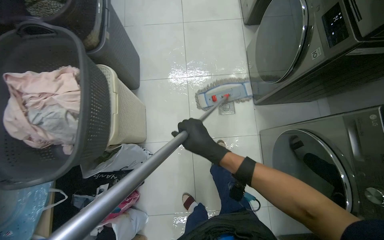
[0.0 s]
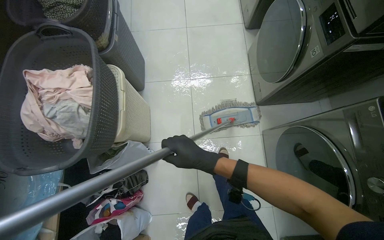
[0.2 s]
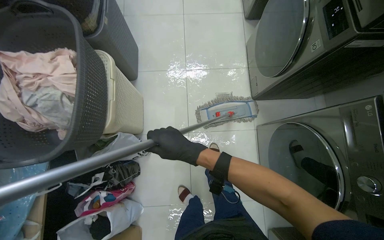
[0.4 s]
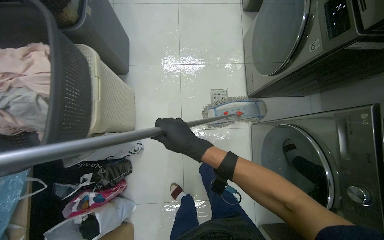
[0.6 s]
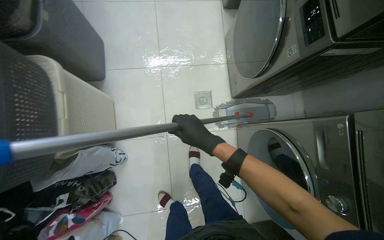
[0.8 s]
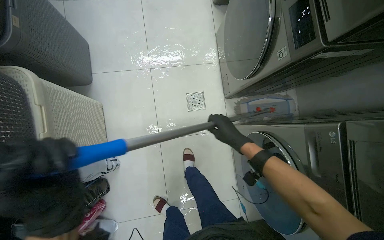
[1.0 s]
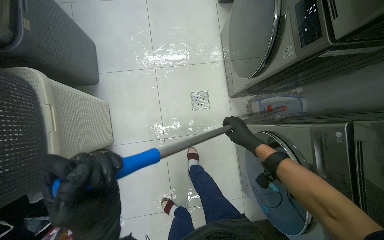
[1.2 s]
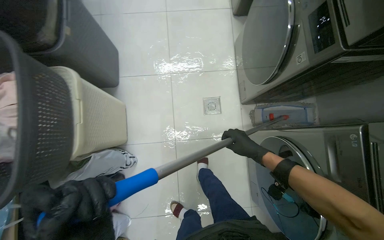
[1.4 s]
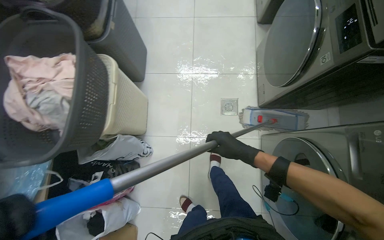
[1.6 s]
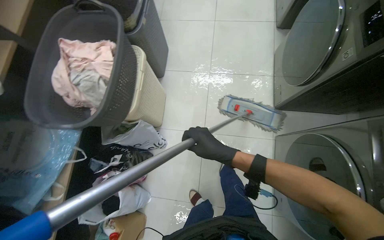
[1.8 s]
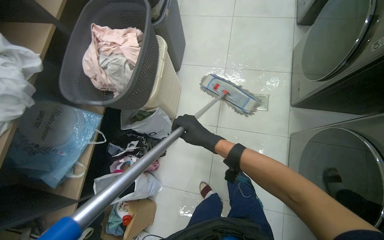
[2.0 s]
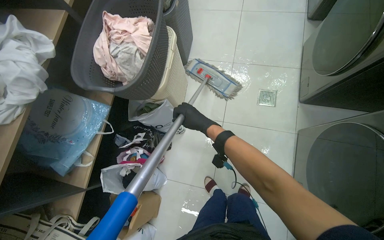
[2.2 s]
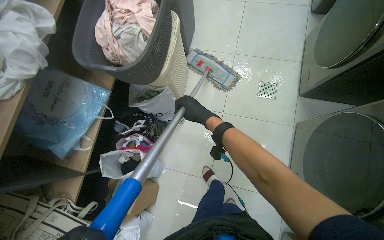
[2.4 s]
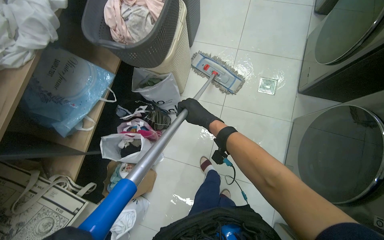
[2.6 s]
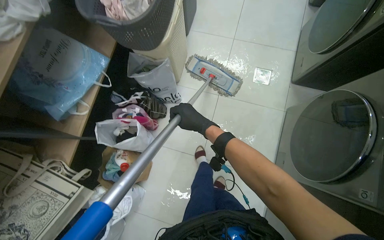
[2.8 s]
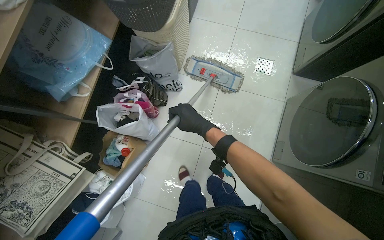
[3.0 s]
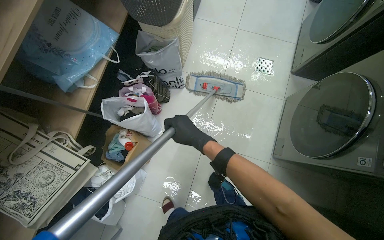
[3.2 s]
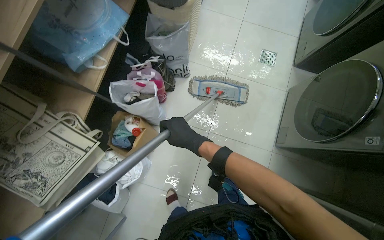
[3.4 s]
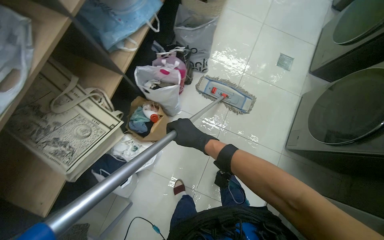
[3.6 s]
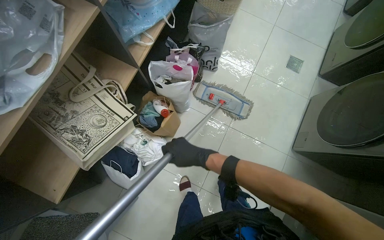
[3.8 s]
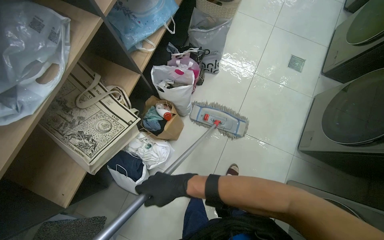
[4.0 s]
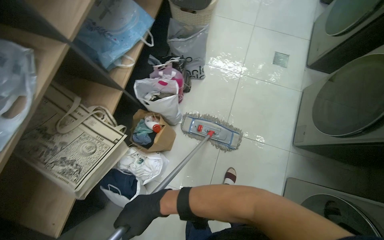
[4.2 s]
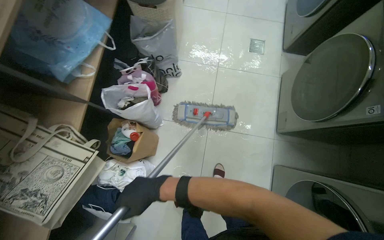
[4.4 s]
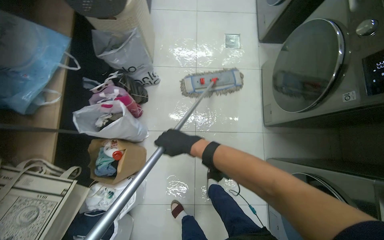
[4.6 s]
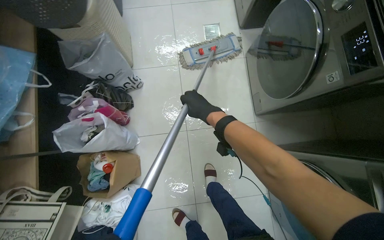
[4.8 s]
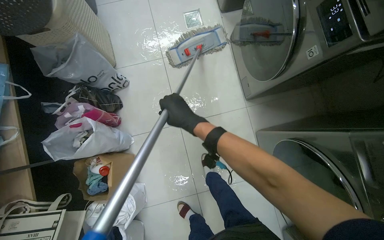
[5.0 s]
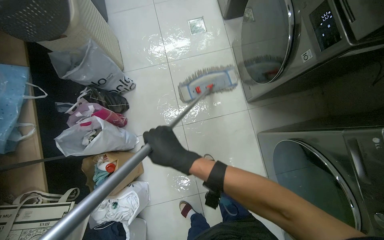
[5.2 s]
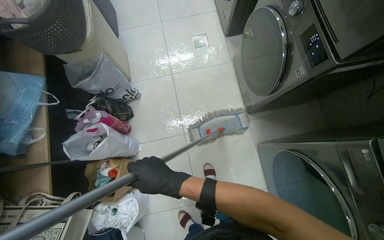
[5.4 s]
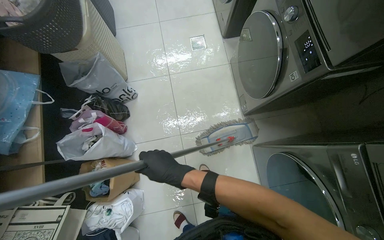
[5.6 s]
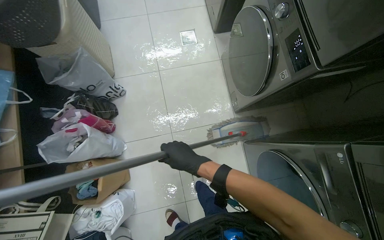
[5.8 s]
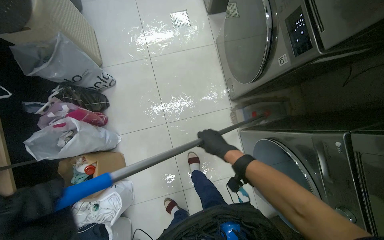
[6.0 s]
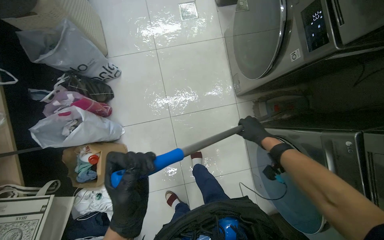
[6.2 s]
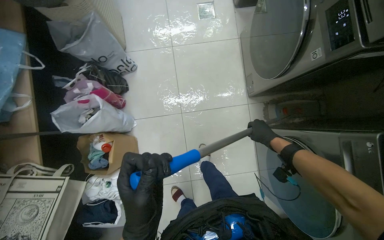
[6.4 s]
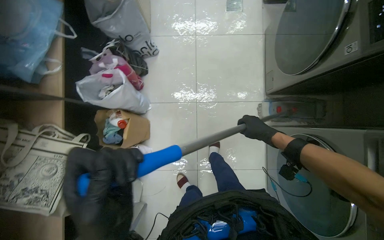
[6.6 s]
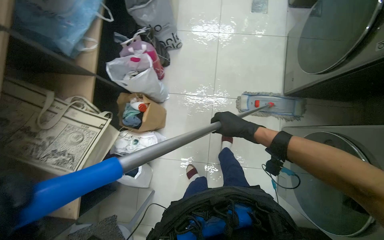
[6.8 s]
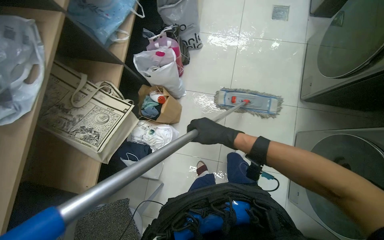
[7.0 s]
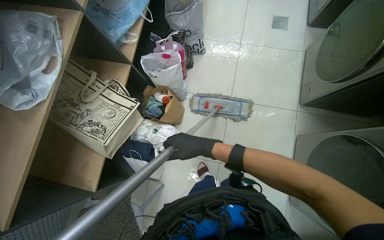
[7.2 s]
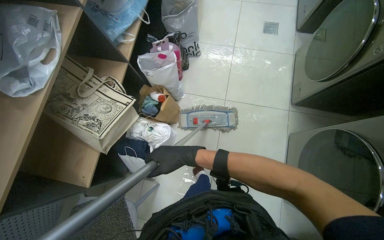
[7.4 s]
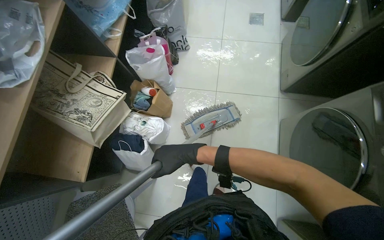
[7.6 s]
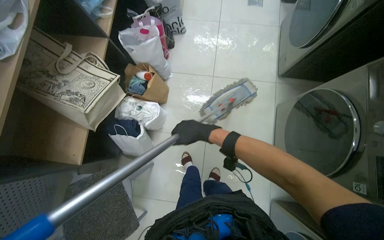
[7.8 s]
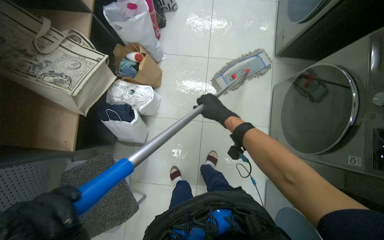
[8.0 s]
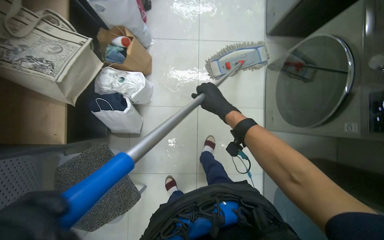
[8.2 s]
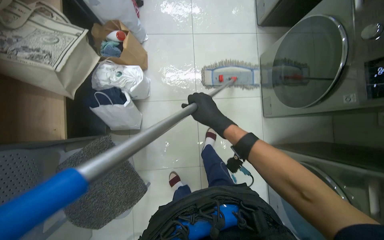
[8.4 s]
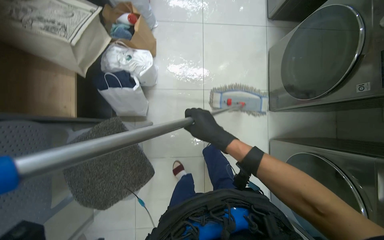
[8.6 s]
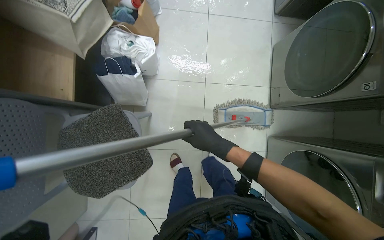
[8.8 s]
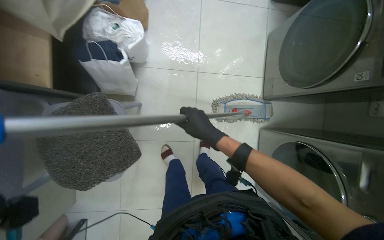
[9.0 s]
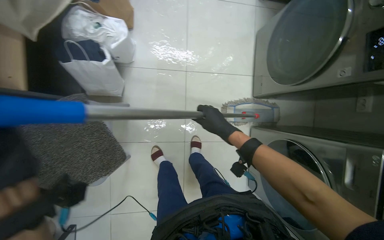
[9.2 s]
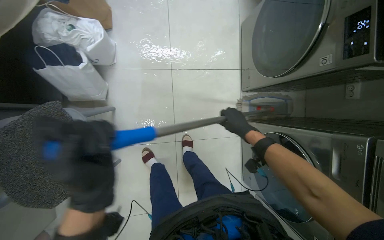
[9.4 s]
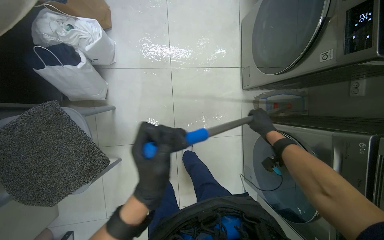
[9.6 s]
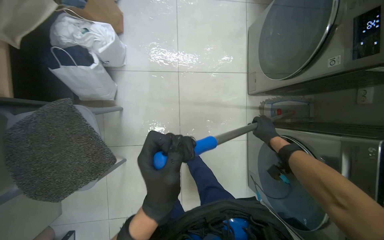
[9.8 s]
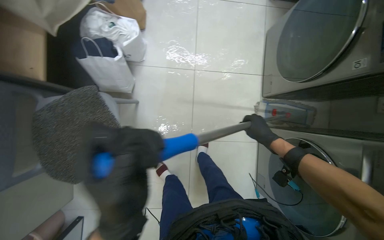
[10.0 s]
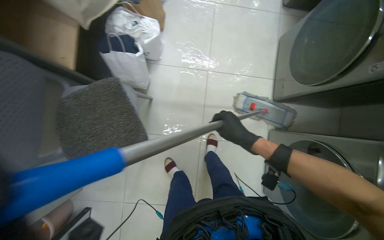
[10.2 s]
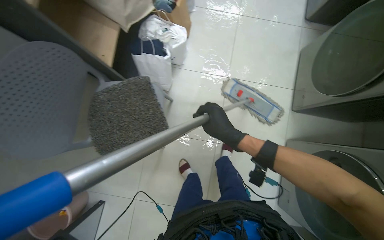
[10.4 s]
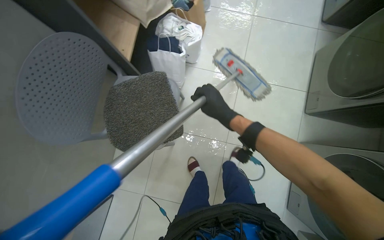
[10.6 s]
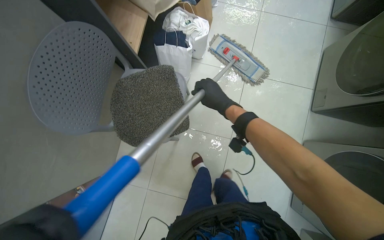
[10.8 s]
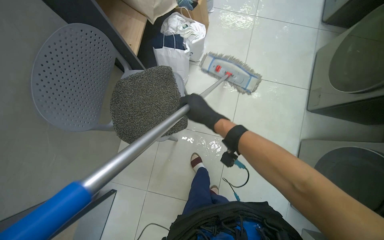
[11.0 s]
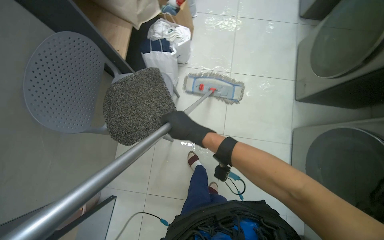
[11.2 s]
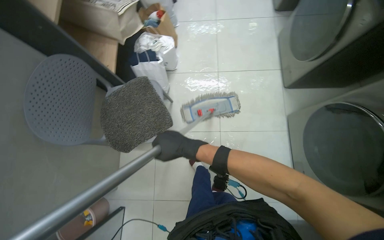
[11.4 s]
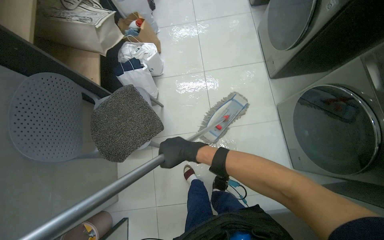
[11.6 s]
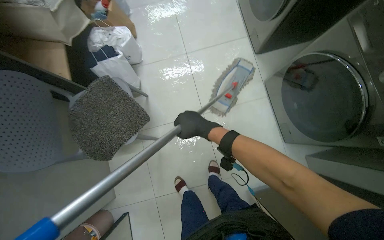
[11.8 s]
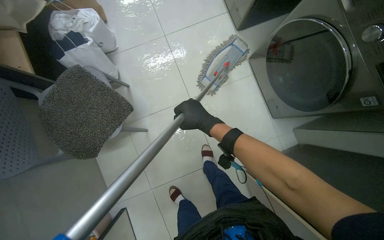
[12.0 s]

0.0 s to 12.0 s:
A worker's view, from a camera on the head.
Job: mopping floor.
The whole recording: Mopping floor. The worker prepares the mop by wringing a cloth and attaching it, then mops the floor.
0.0 to 1.6 s: The right hand goes roughly 20 cm to the right and farther from the camera.
1.6 to 3.0 s: The camera is carried roughly 50 cm.
3.0 to 4.4 s: The right hand goes some 50 cm to the left and down the picture.
4.4 to 6.0 s: The right hand goes approximately 50 cm to the right and up the picture.
6.0 to 7.6 s: The wearer moves roughly 60 cm.
7.6 to 9.0 s: The view tips downward by approximately 15 degrees.
9.0 to 10.4 s: The right hand reaches about 40 cm to the right, then returns.
10.4 to 12.0 s: The scene turns about 30 degrees counterclockwise in the picture.

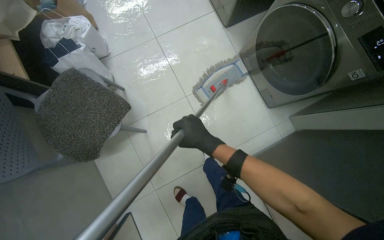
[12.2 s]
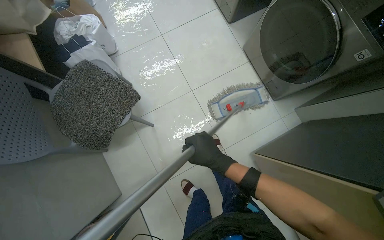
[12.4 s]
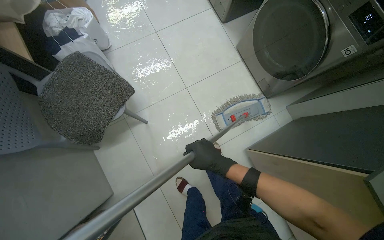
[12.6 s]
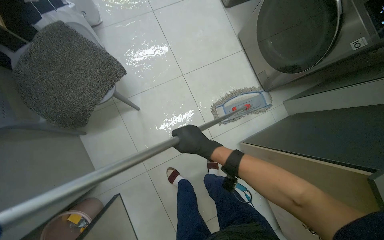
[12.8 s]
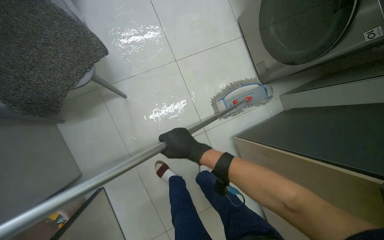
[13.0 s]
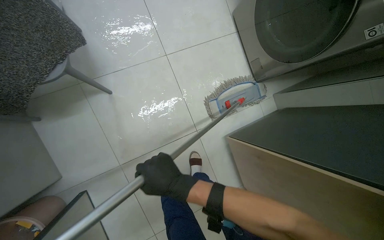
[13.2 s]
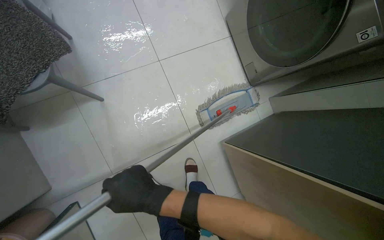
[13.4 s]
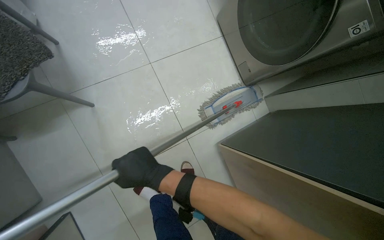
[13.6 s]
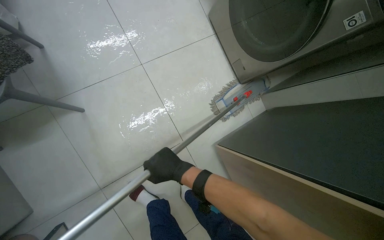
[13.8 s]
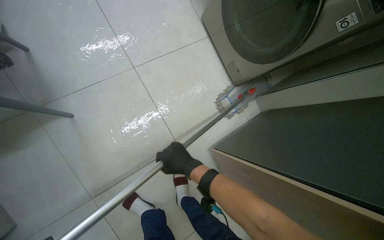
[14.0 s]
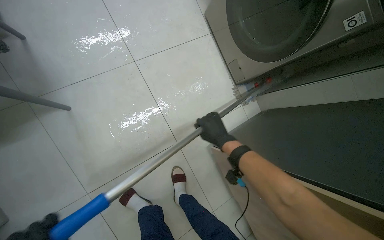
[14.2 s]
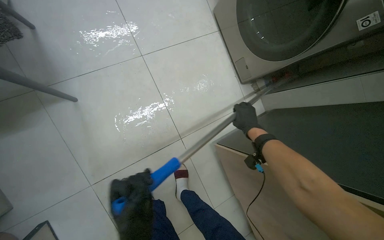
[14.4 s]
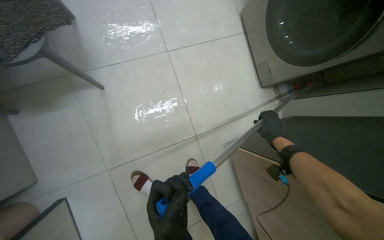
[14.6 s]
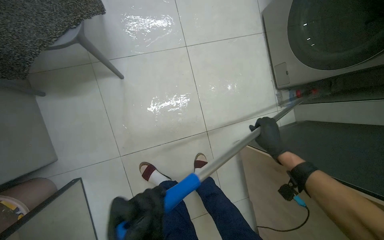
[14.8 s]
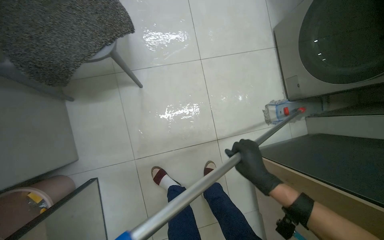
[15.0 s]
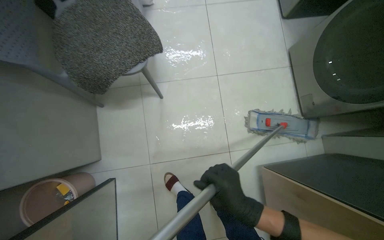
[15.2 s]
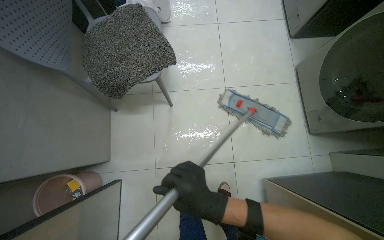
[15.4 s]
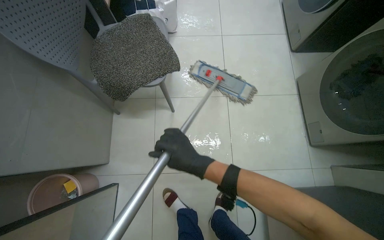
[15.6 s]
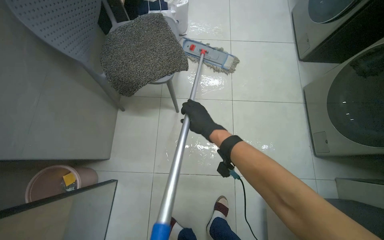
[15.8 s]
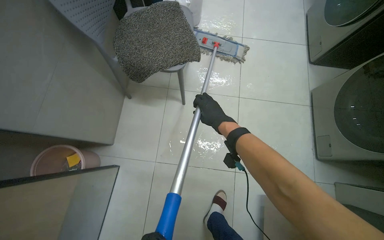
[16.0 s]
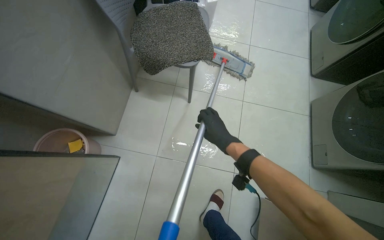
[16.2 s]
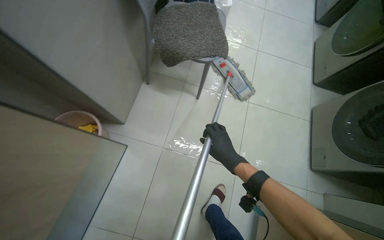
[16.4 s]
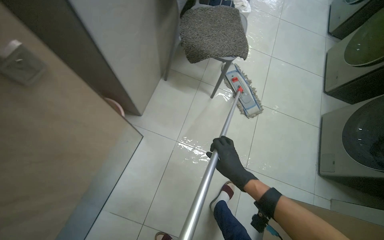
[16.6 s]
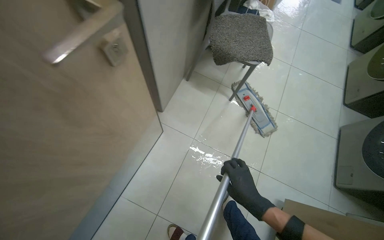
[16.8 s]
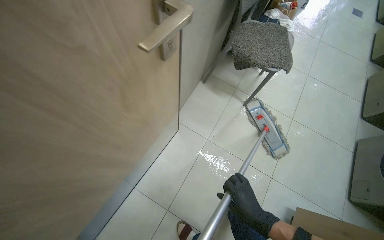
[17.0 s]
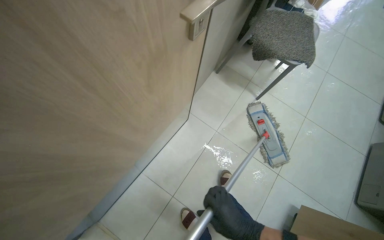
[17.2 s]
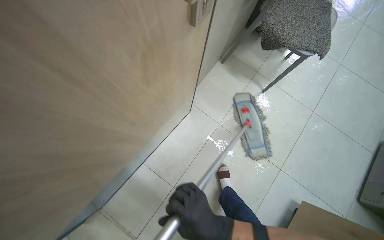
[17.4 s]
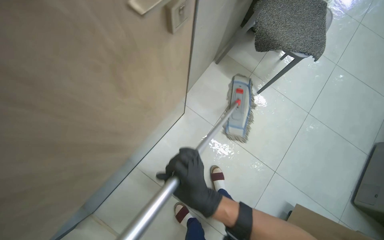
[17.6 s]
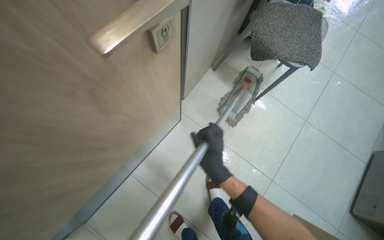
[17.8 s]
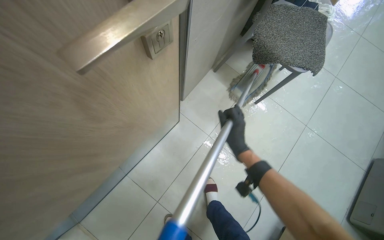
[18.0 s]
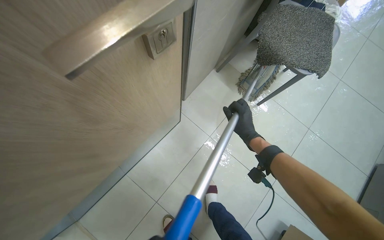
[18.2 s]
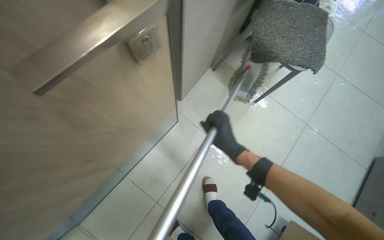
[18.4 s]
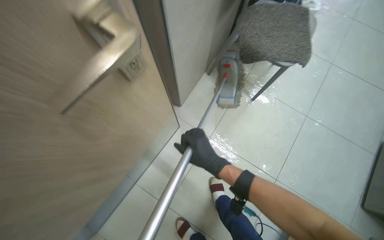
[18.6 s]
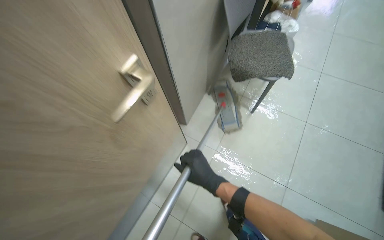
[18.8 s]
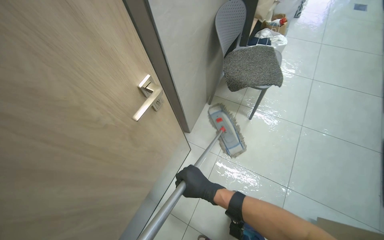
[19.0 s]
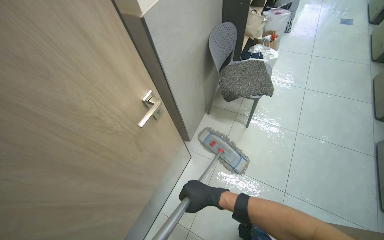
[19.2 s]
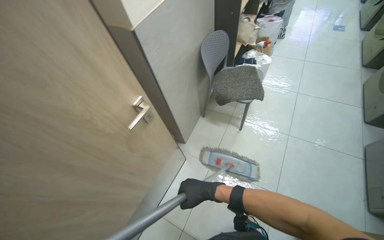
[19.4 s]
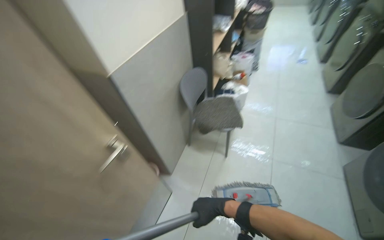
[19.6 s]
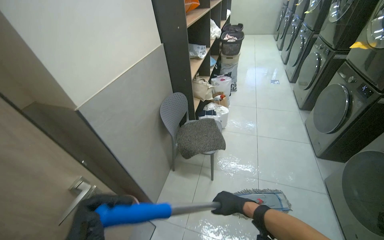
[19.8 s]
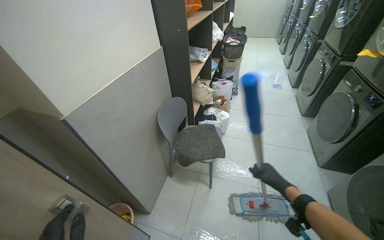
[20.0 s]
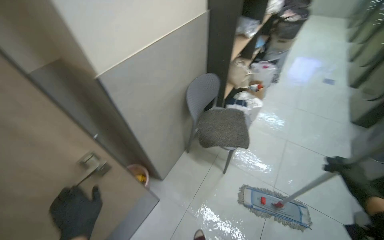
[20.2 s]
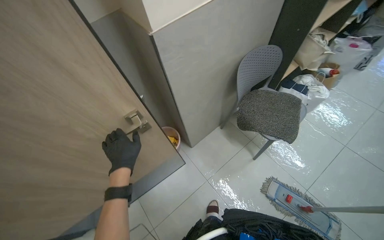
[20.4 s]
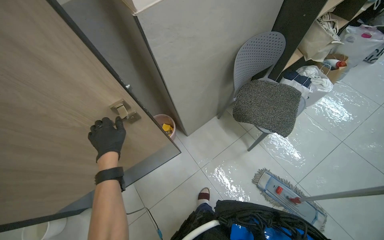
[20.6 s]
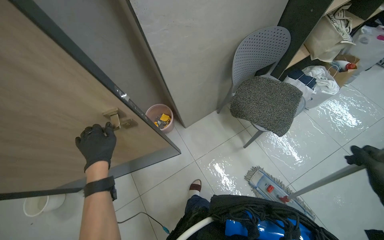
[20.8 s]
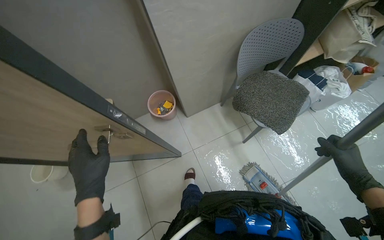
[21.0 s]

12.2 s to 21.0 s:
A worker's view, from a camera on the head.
Job: mopping floor.
The whole recording: Mopping floor. The worker prepares the mop by wringing a cloth and attaching it, then mops the floor.
12.2 to 13.6 s: The right hand travels down the picture by some 20 cm.
13.6 to 15.2 s: The head turns to the left by roughly 20 degrees. The right hand goes roughly 10 cm down the picture.
15.2 to 16.6 s: The camera is carried approximately 40 cm. The wearer looks about 15 degrees further upward. Everything in view rotates approximately 30 degrees clockwise.
16.6 to 18.0 s: The right hand goes about 15 cm up the picture.
18.0 to 19.6 s: The wearer moves approximately 50 cm. The camera pitches upward, by approximately 30 degrees.
19.6 to 21.0 s: The wearer looks some 45 degrees further to the left. The wearer looks roughly 25 degrees further downward.
